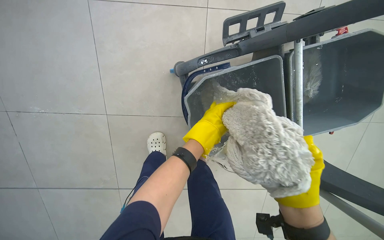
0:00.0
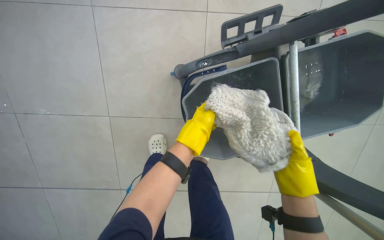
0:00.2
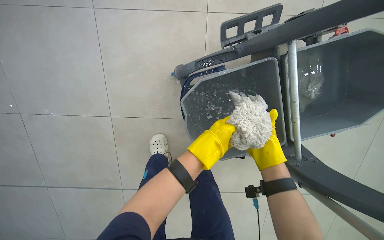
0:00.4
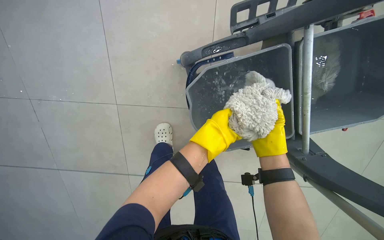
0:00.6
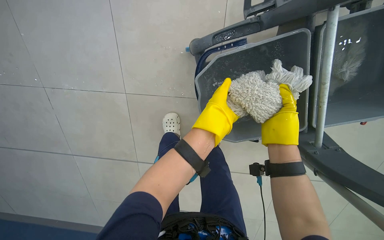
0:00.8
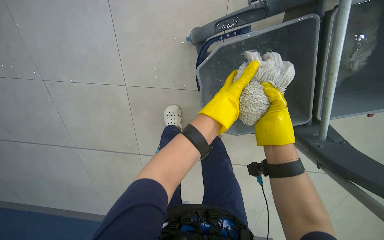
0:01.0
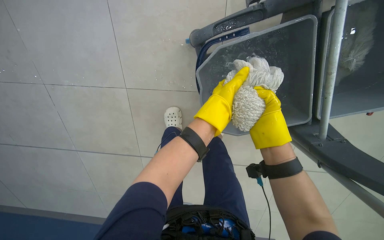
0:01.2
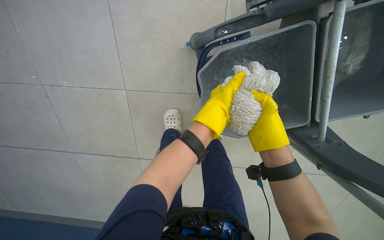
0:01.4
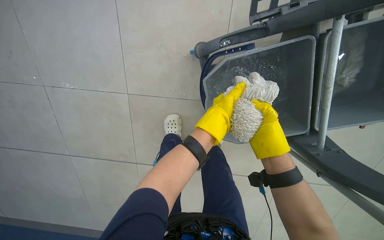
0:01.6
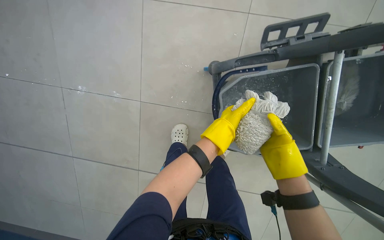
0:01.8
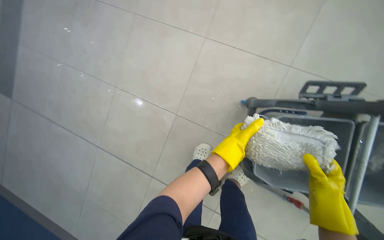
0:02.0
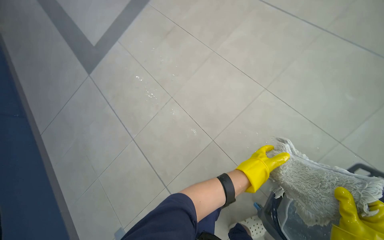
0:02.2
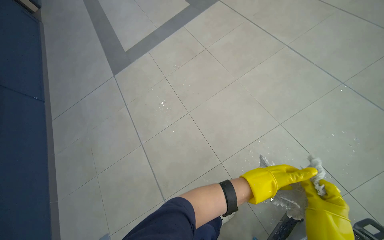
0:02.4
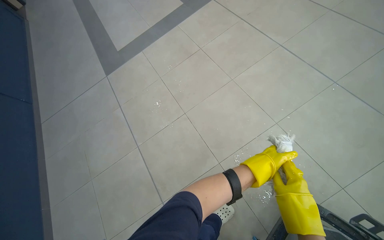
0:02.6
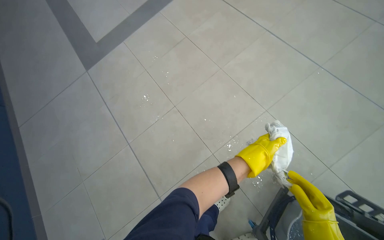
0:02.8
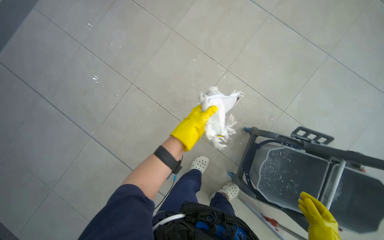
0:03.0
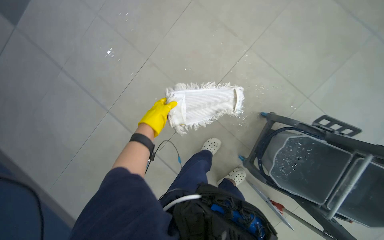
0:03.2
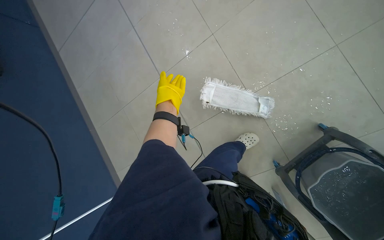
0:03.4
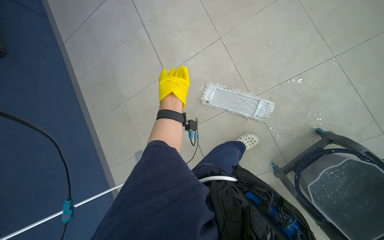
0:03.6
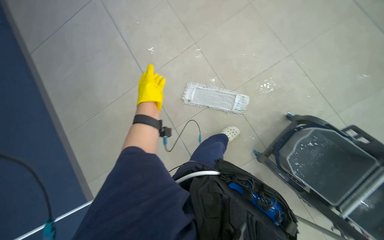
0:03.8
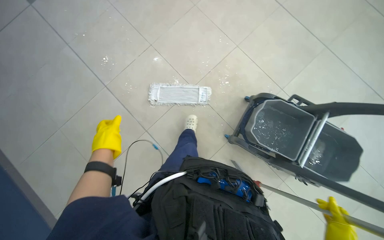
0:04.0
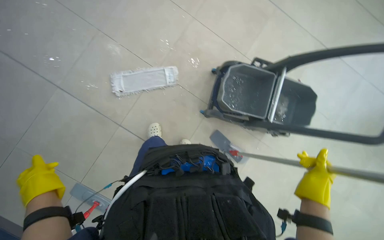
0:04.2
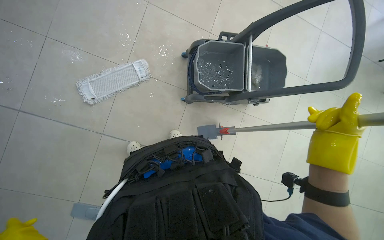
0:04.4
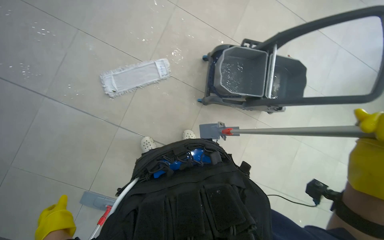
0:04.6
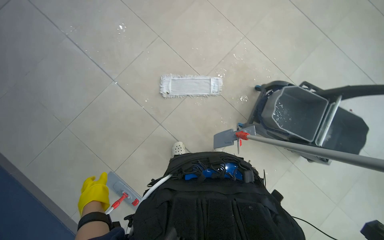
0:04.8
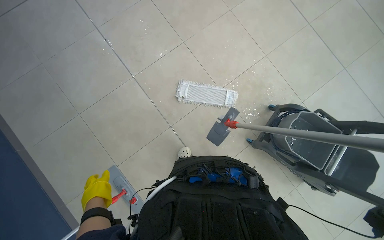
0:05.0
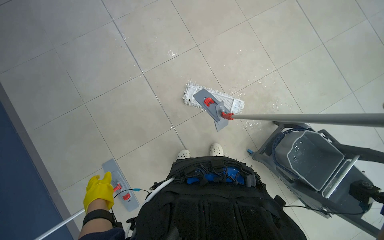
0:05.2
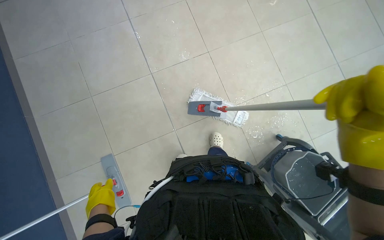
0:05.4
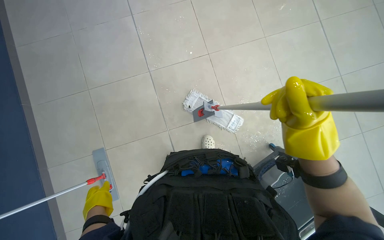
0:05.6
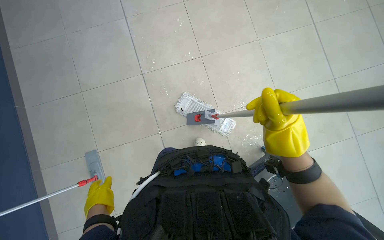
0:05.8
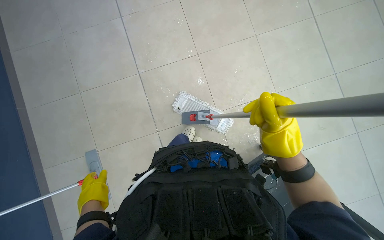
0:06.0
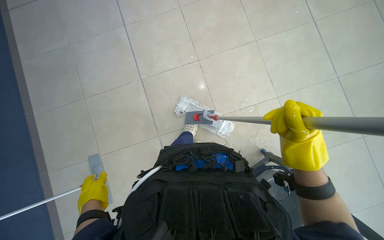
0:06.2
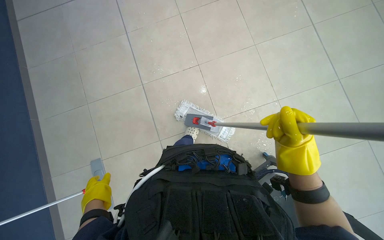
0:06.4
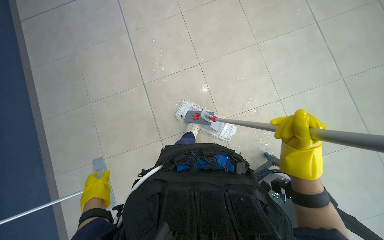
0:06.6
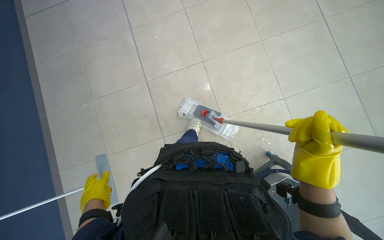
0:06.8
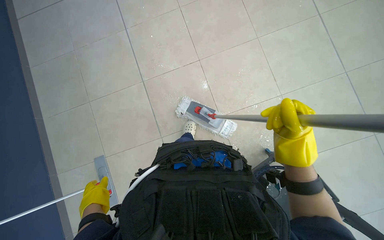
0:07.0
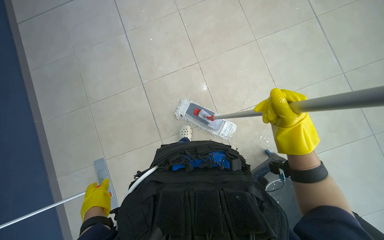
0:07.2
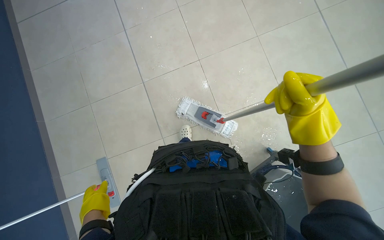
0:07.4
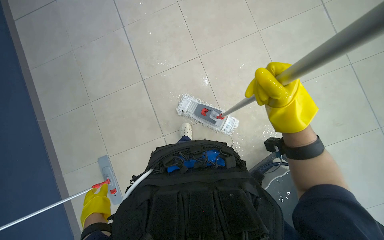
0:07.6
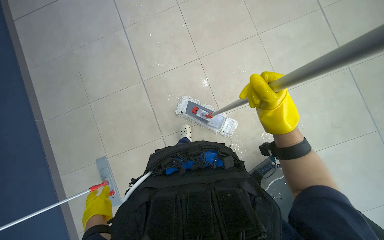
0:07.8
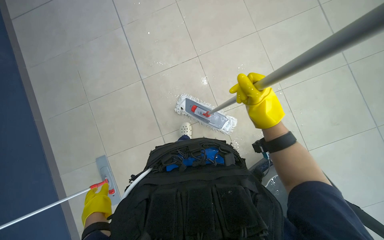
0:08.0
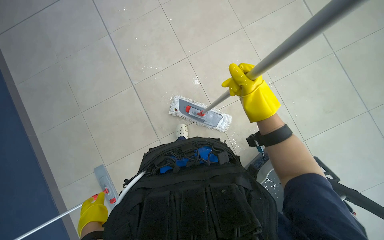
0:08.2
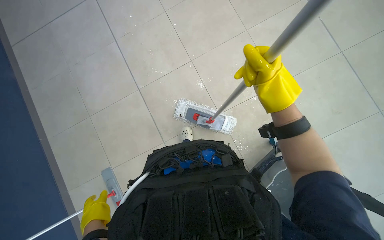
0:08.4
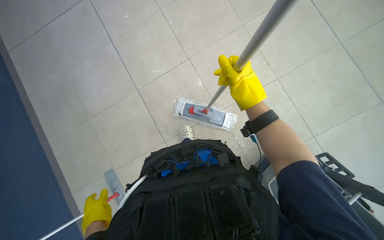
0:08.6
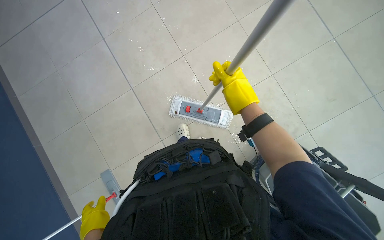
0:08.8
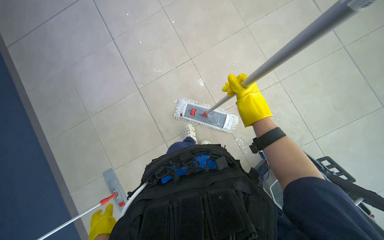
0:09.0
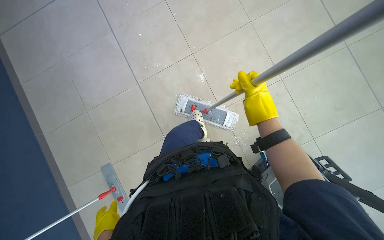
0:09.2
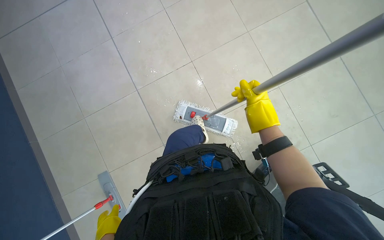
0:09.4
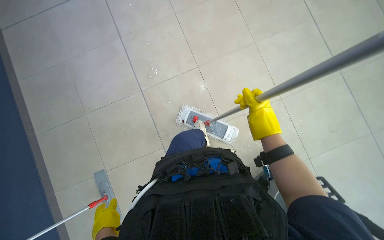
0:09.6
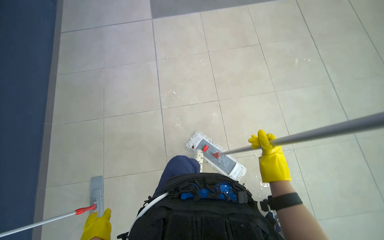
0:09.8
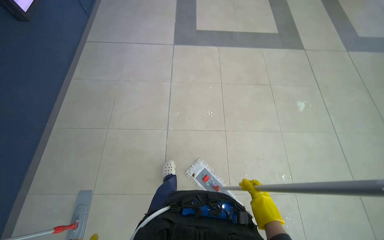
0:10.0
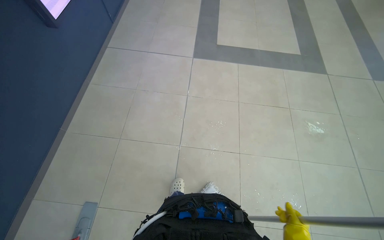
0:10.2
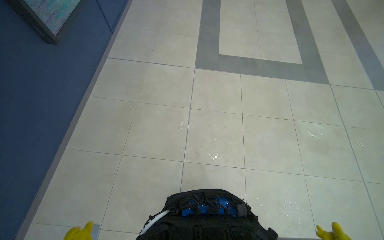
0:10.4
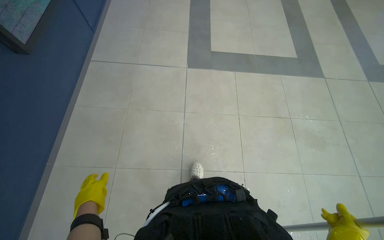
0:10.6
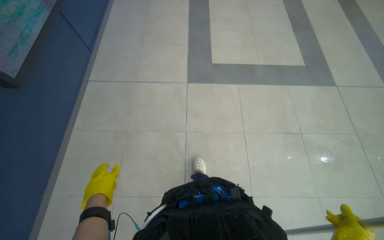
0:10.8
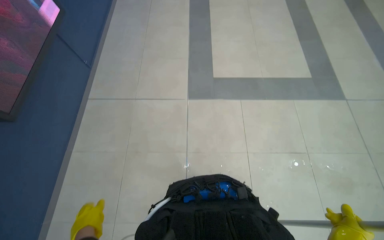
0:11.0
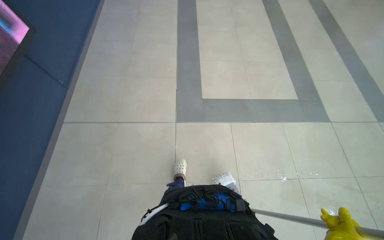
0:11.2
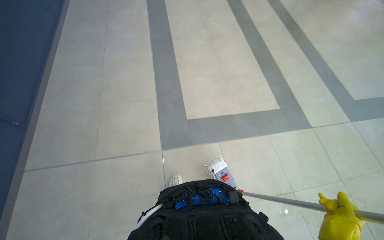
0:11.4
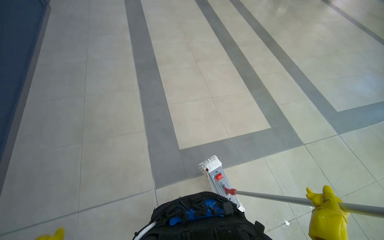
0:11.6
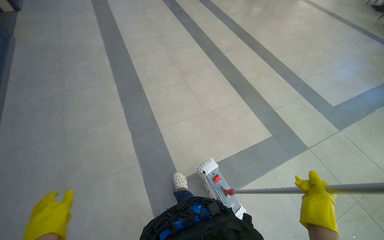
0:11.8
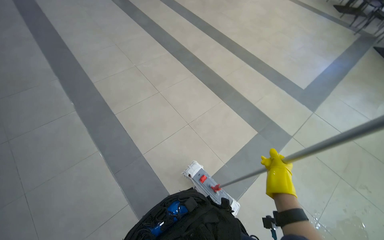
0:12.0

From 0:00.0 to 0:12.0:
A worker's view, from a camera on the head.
Job: mopping floor.
The whole recording: Mopping floor. The worker mops the floor, including inside the elevator, and rinses the mop head in the bucket.
From 0:00.0 to 0:01.6: The right hand shifts some 15 cm to the left and up the picture.
From 0:01.6 to 0:03.0: The camera pitches upward, by some 10 degrees.
From 0:03.0 to 0:04.4: The wearer looks roughly 25 degrees further to the right. The view tilts some 15 degrees downward.
From 0:04.4 to 0:06.0: The wearer's head swings some 55 degrees to the left.
From 0:06.0 to 0:07.6: The hands work in one place, with small movements.
From 0:07.6 to 0:09.0: The right hand travels farther from the camera by approximately 10 cm.
From 0:09.0 to 0:10.4: The wearer looks approximately 30 degrees further upward. Everything in view rotates some 35 degrees clockwise.
From 0:10.4 to 0:12.0: The camera is carried about 1 m. The head turns to the right by approximately 40 degrees. The view tips upward by about 10 degrees.

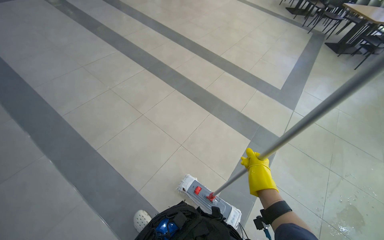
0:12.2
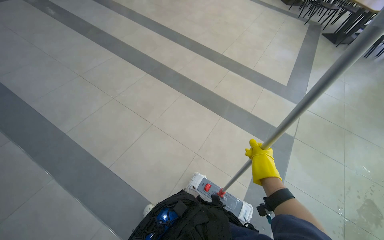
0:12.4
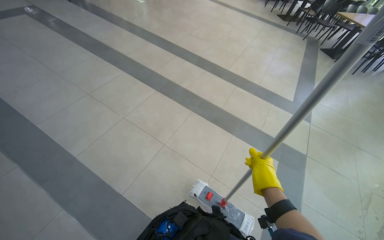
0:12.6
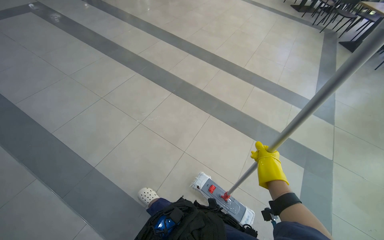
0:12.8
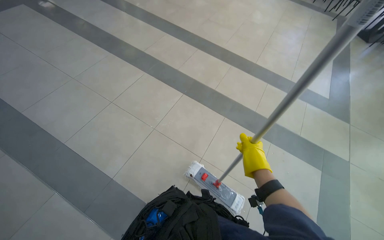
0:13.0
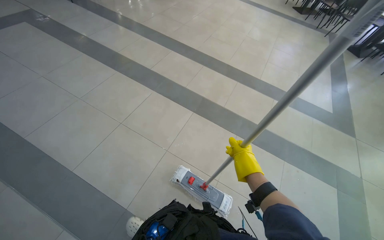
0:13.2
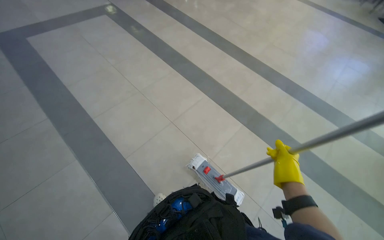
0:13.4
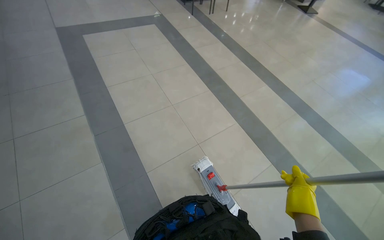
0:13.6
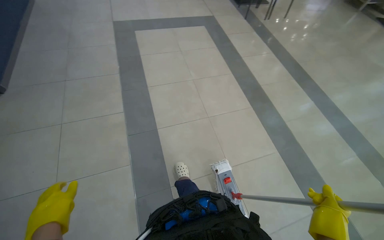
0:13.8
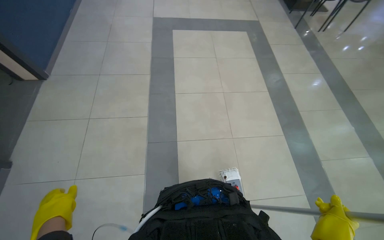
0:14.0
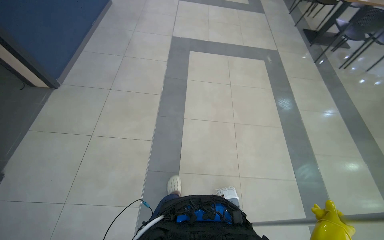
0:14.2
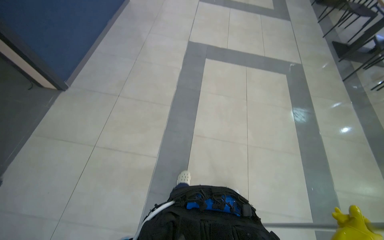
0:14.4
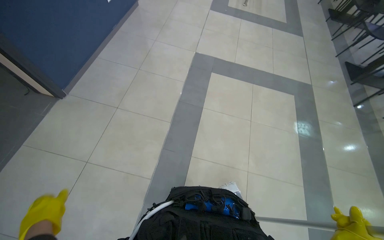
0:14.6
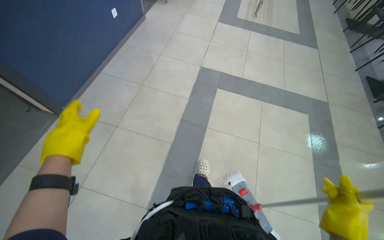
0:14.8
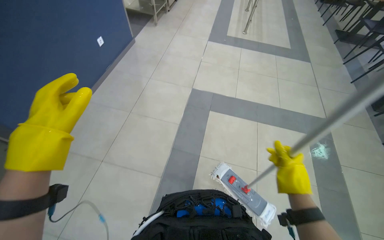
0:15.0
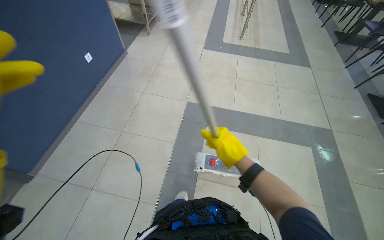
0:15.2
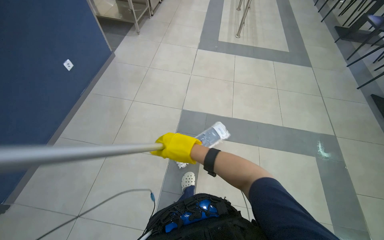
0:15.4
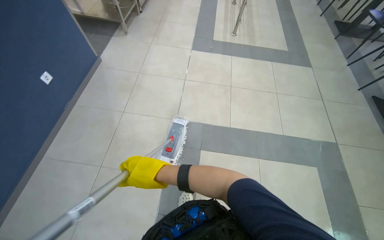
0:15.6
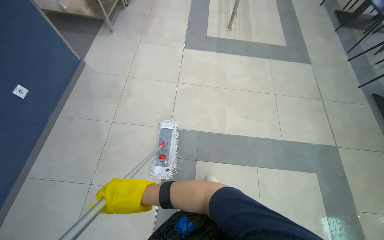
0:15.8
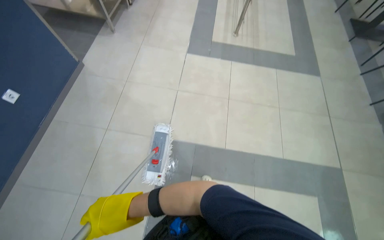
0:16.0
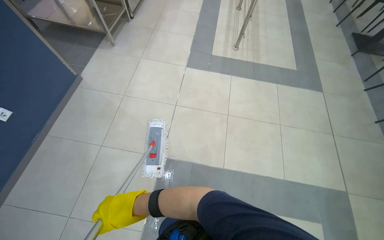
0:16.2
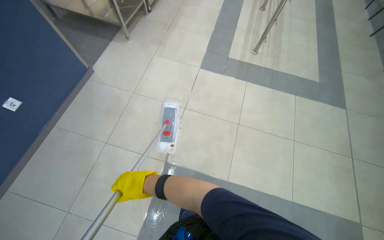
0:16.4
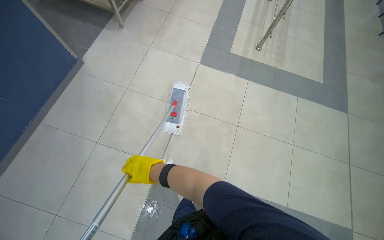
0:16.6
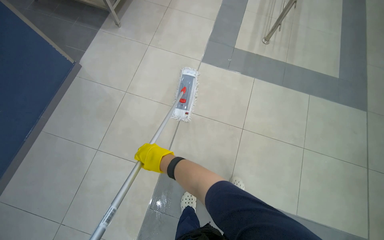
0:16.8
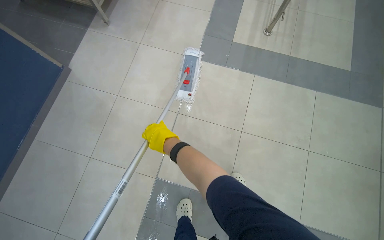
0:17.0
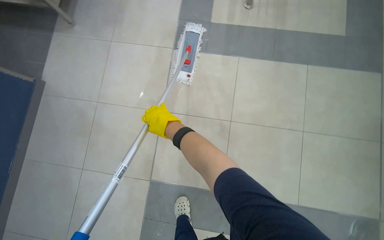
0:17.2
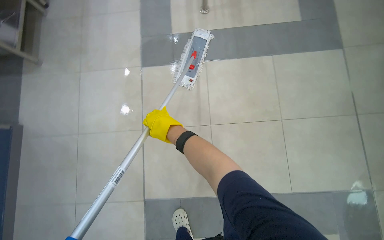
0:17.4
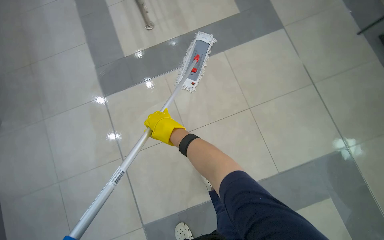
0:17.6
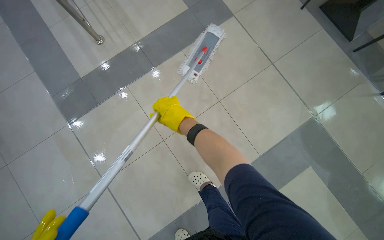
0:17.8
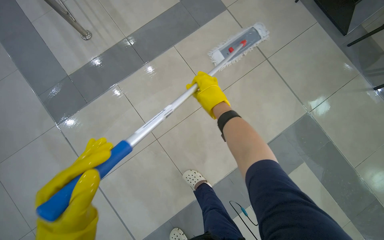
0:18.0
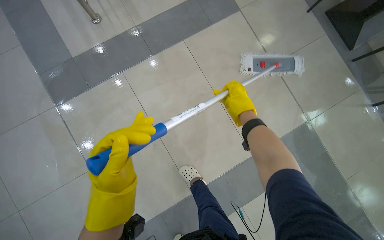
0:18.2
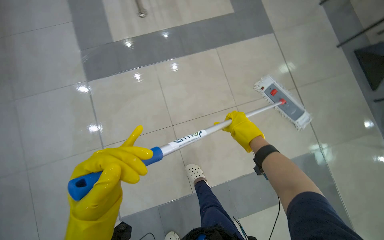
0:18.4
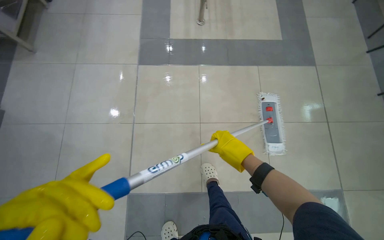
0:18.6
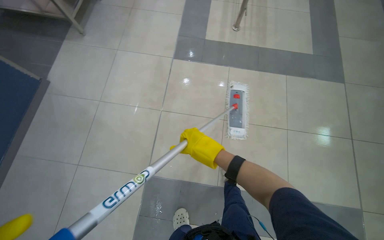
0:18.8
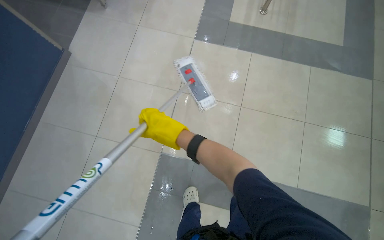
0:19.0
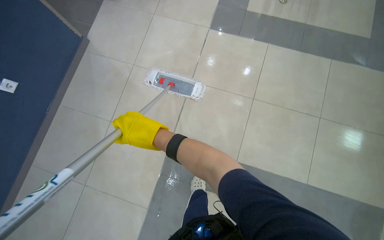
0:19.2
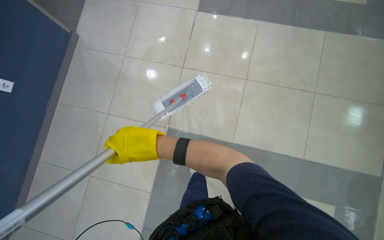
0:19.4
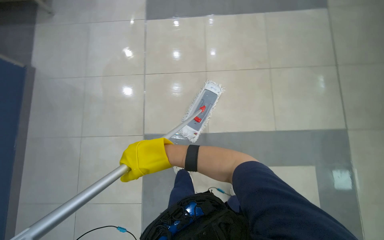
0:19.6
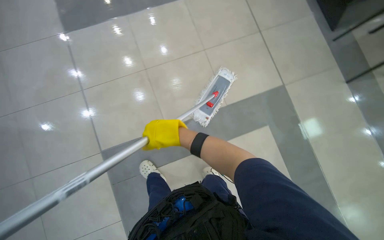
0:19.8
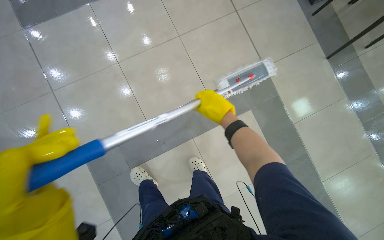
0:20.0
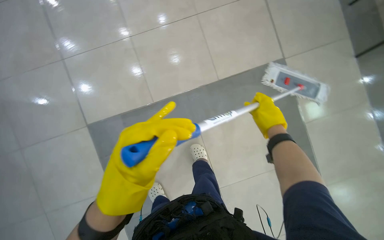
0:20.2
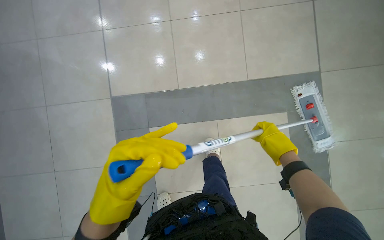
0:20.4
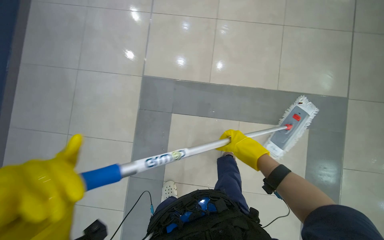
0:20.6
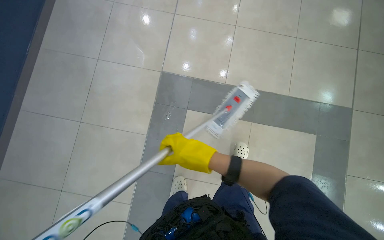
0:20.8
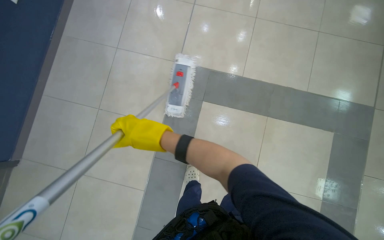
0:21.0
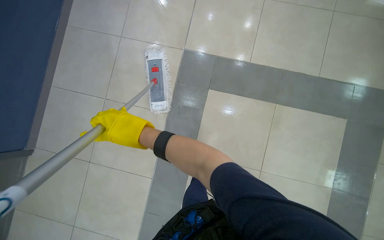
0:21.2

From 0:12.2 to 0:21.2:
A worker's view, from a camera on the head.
Job: mopping floor.
The whole recording: Mopping floor. The worker mops the floor, including inside the elevator, and rinses the mop head in the bucket.
From 0:12.2 to 0:13.8: The head travels roughly 1 m. The wearer's head swings approximately 30 degrees to the left.
From 0:16.6 to 0:18.2: The camera is carried about 80 cm. The wearer looks about 15 degrees further downward. The scene rotates counterclockwise by about 50 degrees.
From 0:18.2 to 0:19.8: The camera travels approximately 50 cm.
From 0:19.8 to 0:21.2: The right hand travels to the right and back again, roughly 35 cm each way.
